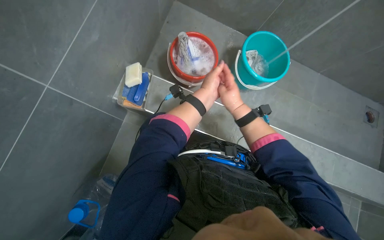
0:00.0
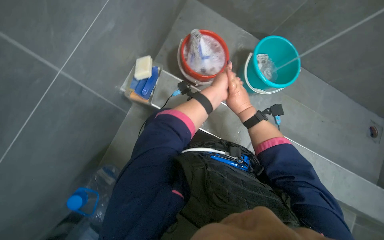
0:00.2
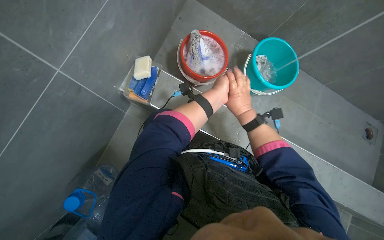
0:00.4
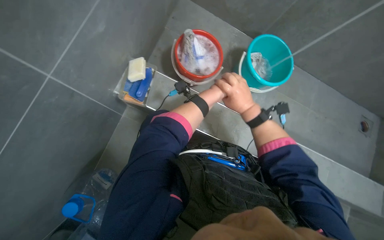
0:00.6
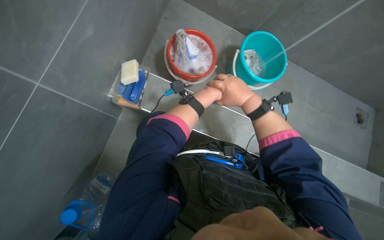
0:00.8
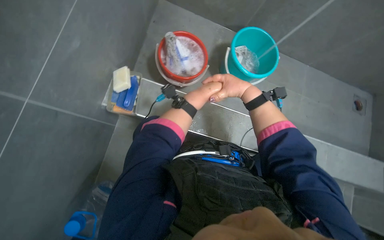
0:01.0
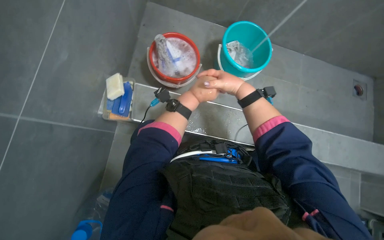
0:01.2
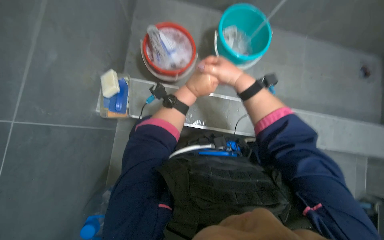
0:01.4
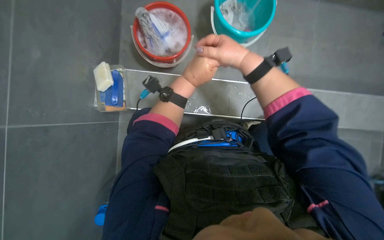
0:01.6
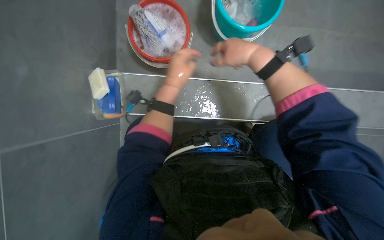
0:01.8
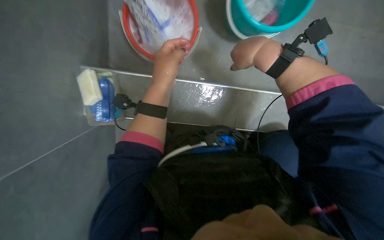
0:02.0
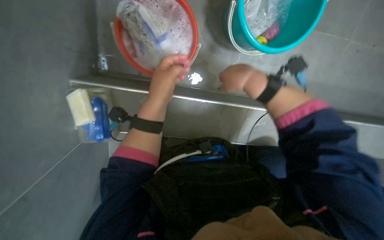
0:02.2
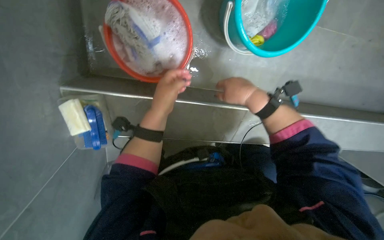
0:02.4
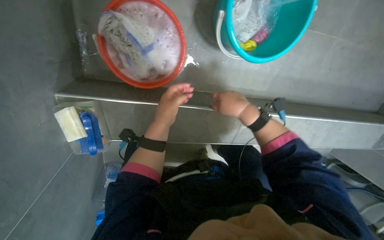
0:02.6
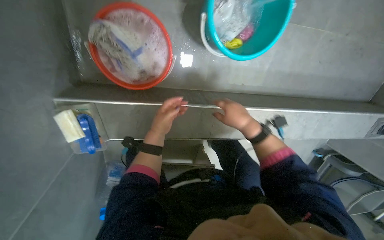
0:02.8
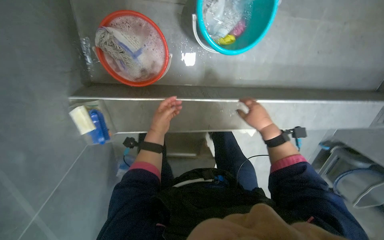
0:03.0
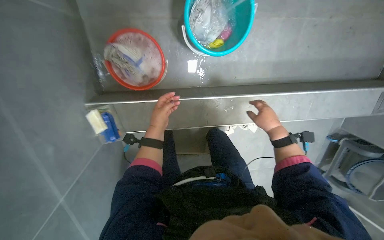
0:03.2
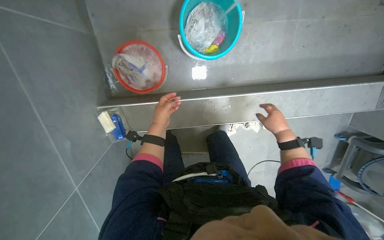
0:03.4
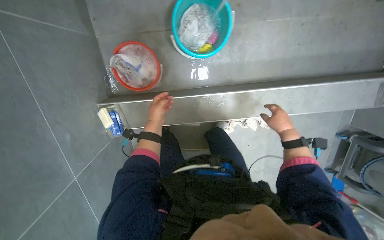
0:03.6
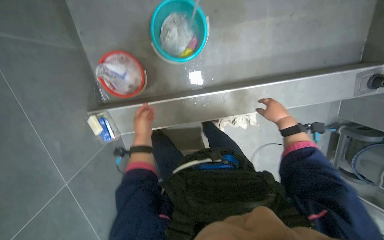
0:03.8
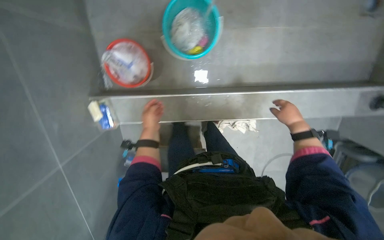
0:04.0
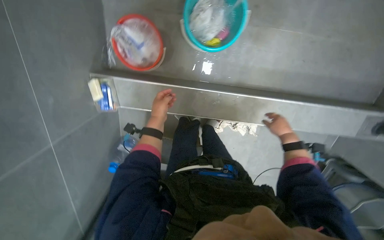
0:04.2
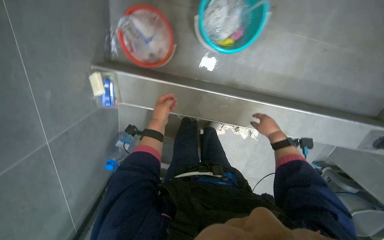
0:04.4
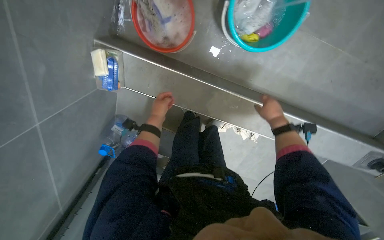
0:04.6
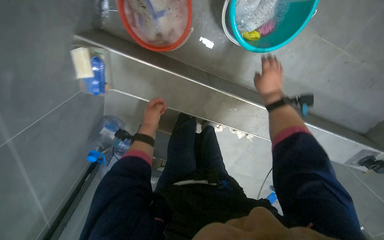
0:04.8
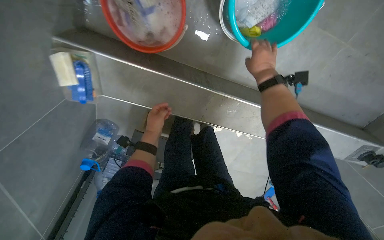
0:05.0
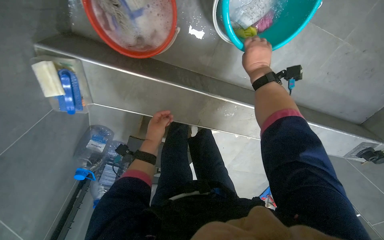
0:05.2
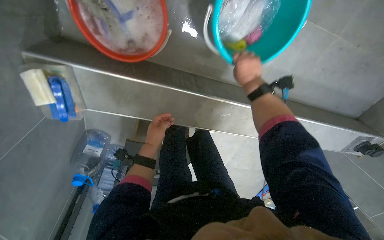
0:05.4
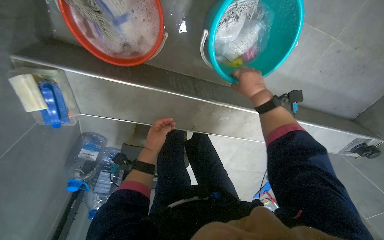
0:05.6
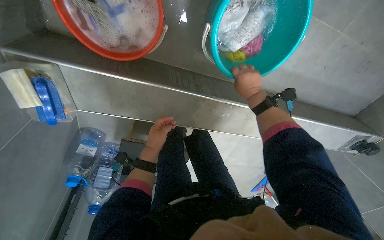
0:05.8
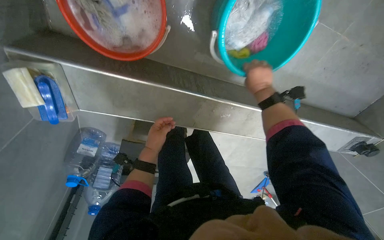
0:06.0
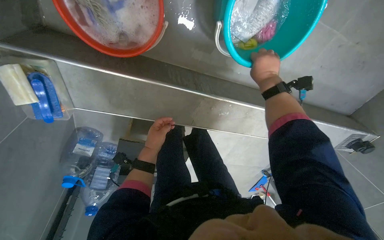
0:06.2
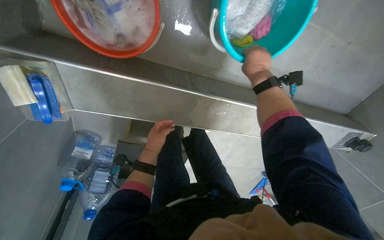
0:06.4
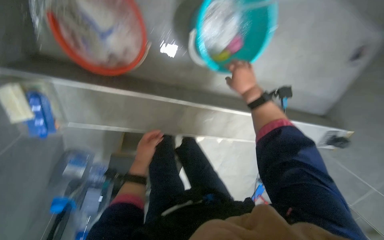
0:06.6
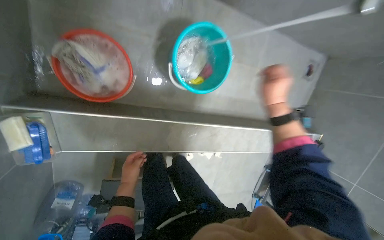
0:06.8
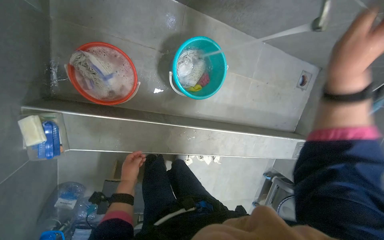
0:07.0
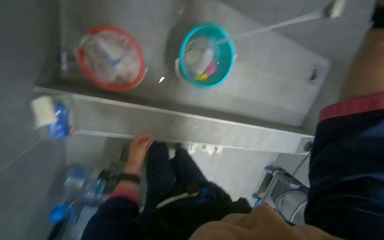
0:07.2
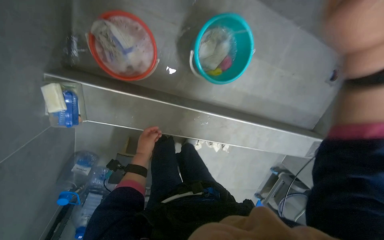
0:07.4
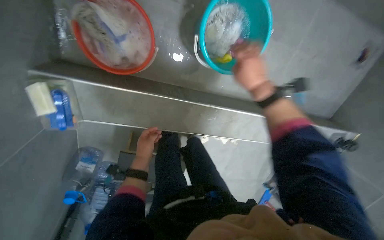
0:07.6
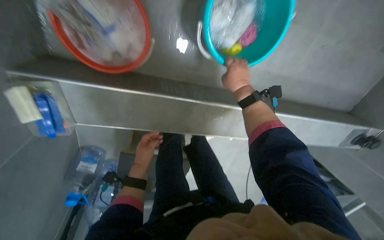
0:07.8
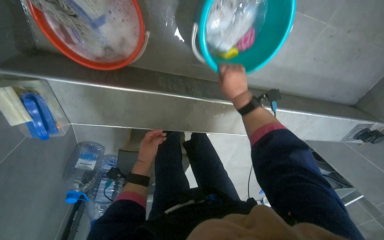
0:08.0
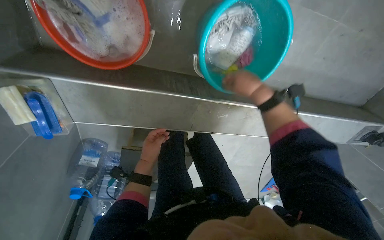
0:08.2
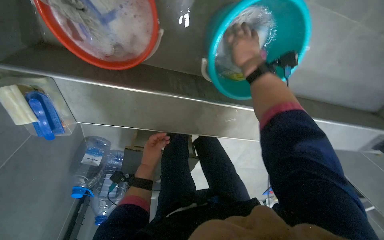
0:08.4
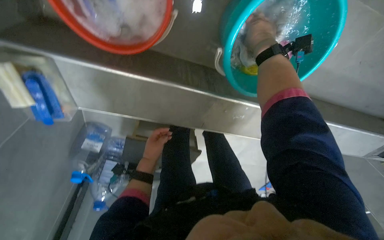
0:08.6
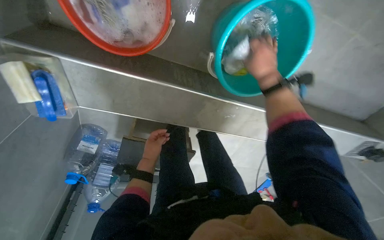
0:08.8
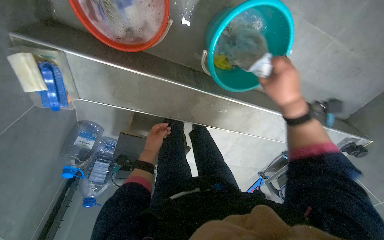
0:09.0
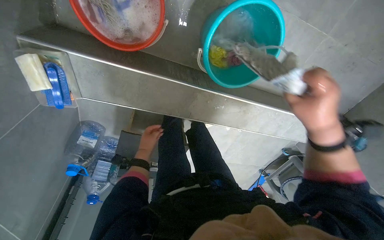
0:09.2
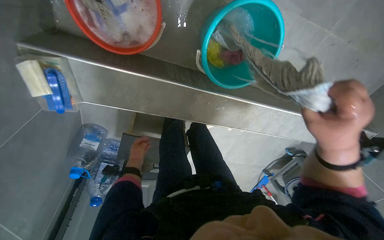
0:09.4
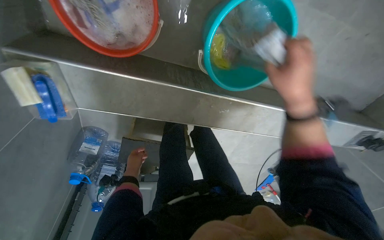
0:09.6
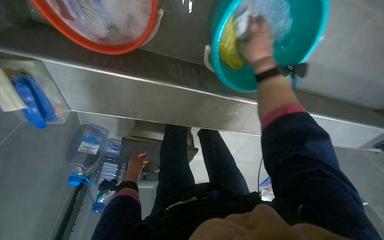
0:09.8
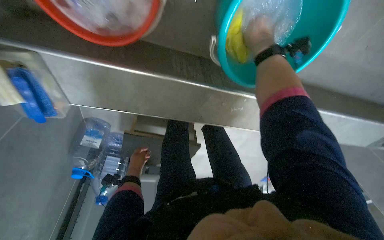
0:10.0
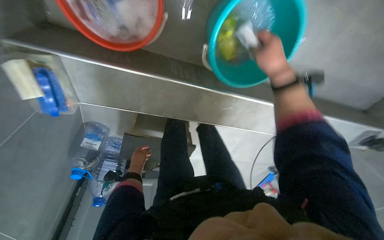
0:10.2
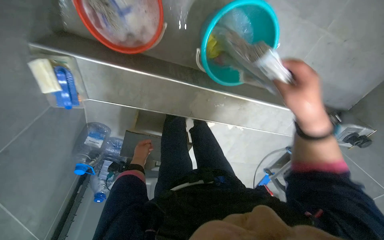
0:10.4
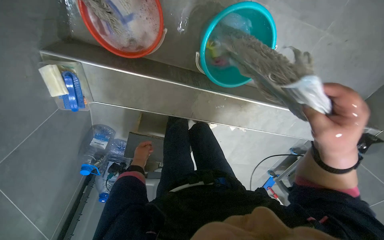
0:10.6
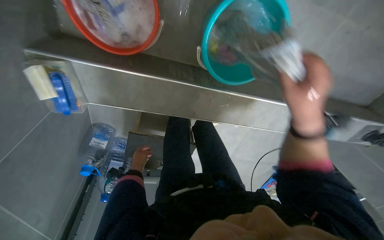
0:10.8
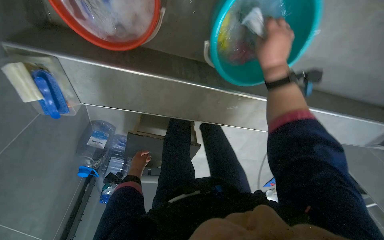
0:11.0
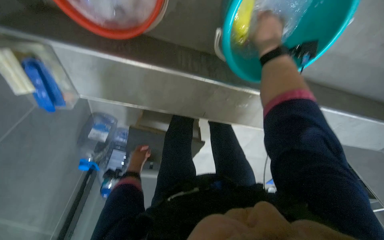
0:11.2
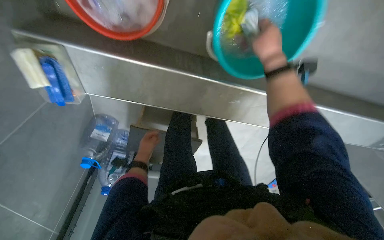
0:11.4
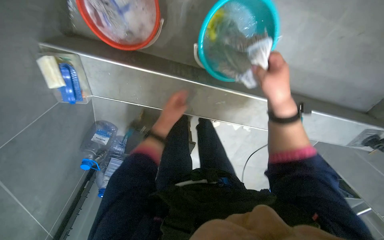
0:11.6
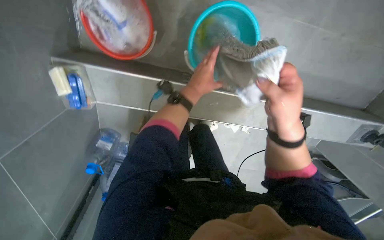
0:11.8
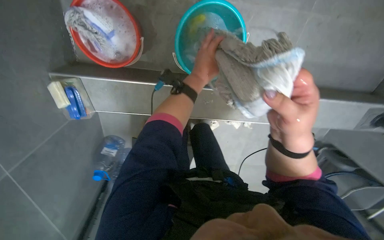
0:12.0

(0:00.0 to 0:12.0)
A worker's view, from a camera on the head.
Job: preparing cleaning supplies.
The whole recording: Wringing and organizing cloths. The worker wrings out various cloths and a mop head, placing them into buckets or hanging them to dry.
0:00.0 - 0:01.6: The right hand goes approximately 10 cm nearer to the camera.
0:01.6 - 0:03.0: The right hand shifts about 30 cm to the right and down the picture; the left hand goes approximately 10 cm down the picture.
0:03.0 - 0:04.4: The right hand heads to the right, covering about 15 cm.
0:04.4 - 0:06.0: The camera pitches downward, by approximately 15 degrees. The right hand travels up the picture by about 30 cm.
0:06.0 - 0:07.6: The left hand travels nearer to the camera by some 10 cm.
0:07.6 - 0:09.0: The right hand moves approximately 20 cm up the picture and comes back. Meanwhile the left hand goes some 10 cm farther from the camera.
0:09.0 - 0:10.4: The right hand moves up and down the picture over about 25 cm, changing direction 2 times.
0:10.4 - 0:12.0: The left hand heads to the right and up the picture, covering approximately 40 cm; the right hand goes up and down the picture, some 30 cm each way, reversing 2 times.

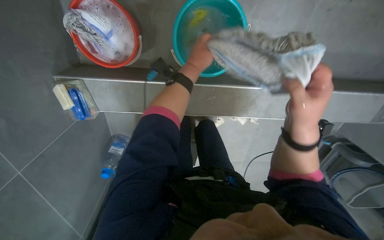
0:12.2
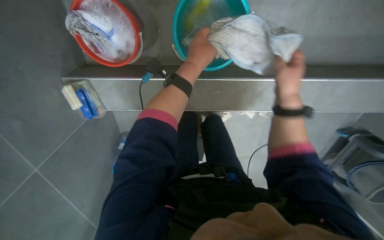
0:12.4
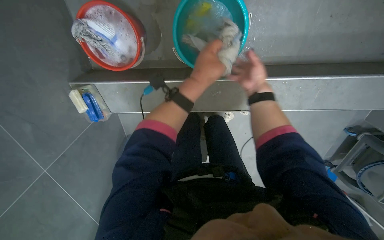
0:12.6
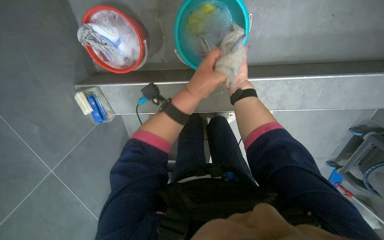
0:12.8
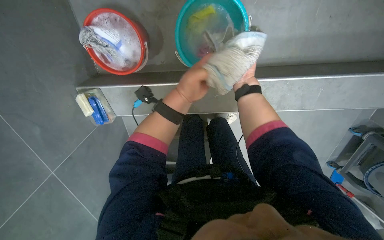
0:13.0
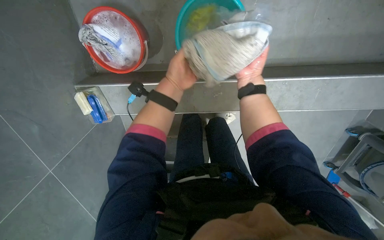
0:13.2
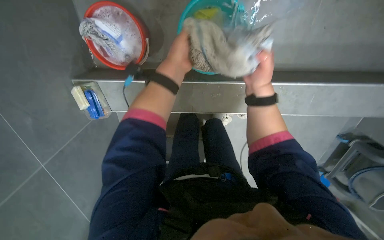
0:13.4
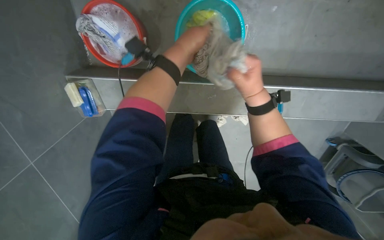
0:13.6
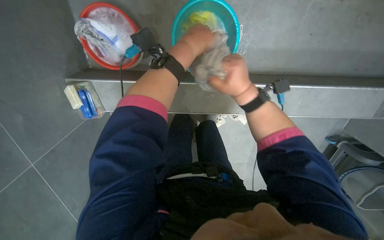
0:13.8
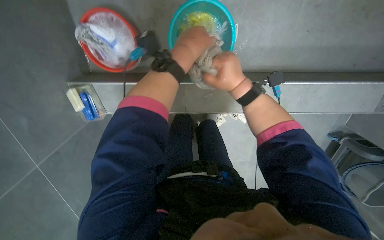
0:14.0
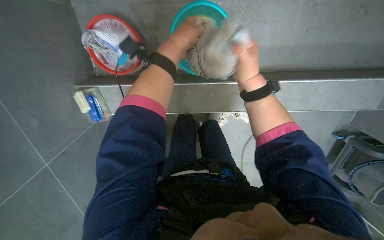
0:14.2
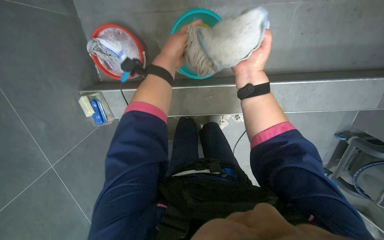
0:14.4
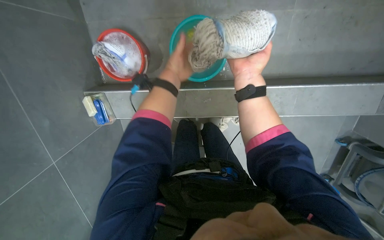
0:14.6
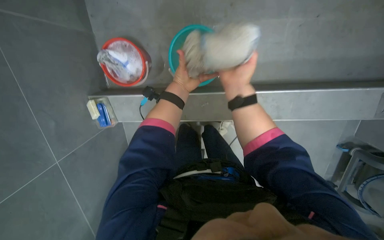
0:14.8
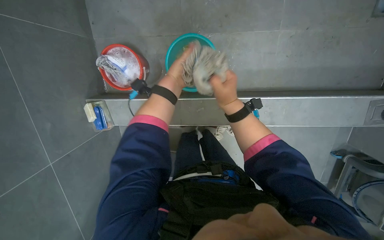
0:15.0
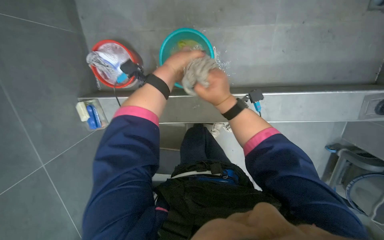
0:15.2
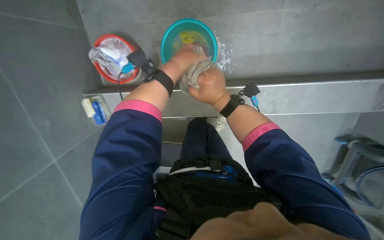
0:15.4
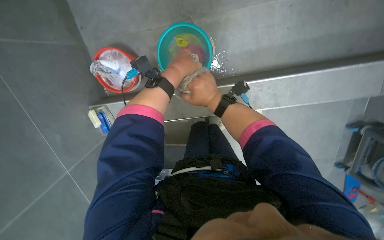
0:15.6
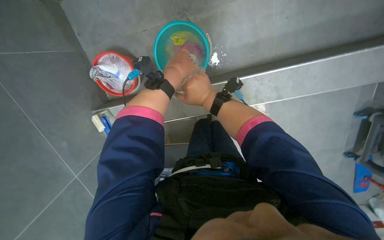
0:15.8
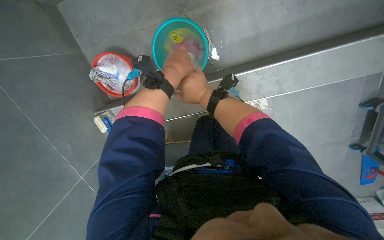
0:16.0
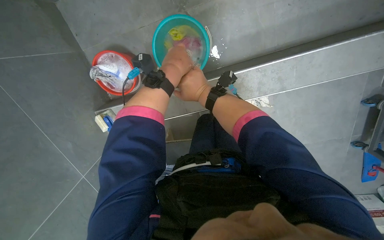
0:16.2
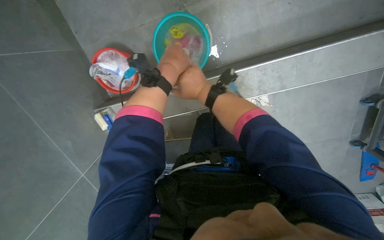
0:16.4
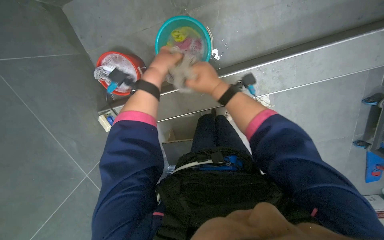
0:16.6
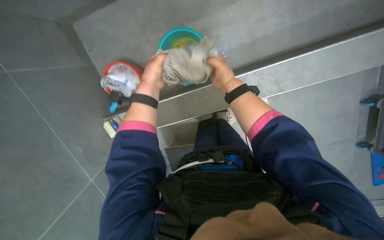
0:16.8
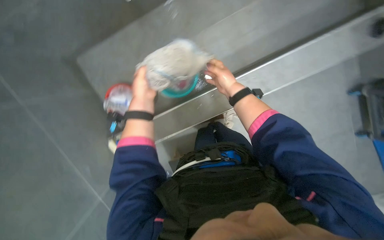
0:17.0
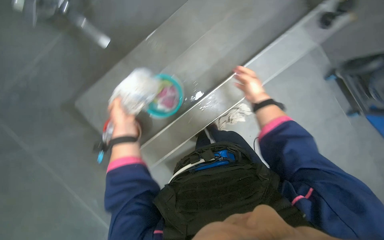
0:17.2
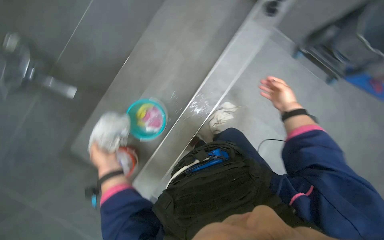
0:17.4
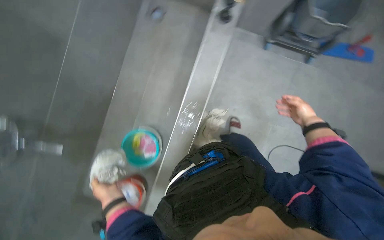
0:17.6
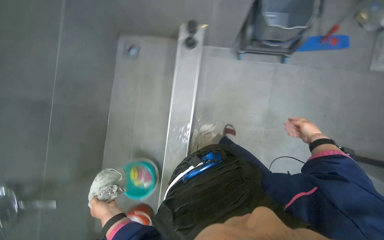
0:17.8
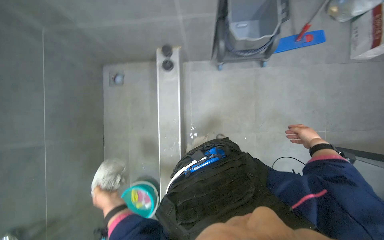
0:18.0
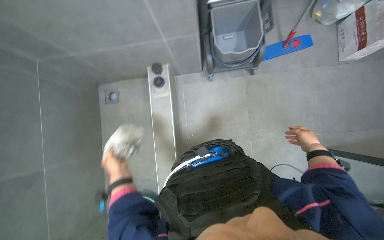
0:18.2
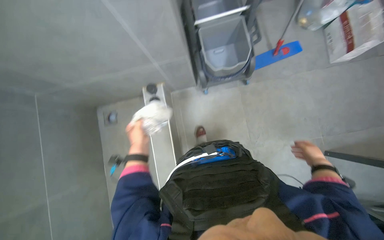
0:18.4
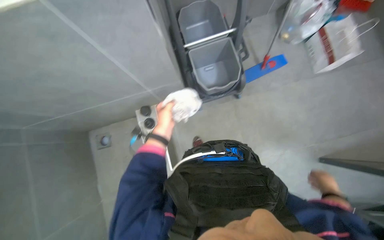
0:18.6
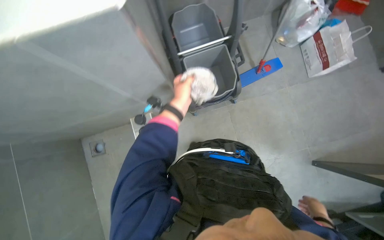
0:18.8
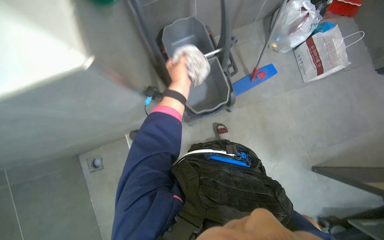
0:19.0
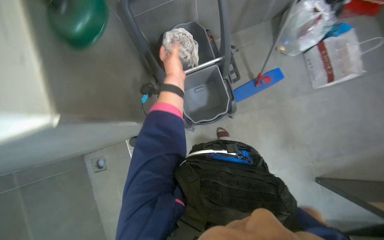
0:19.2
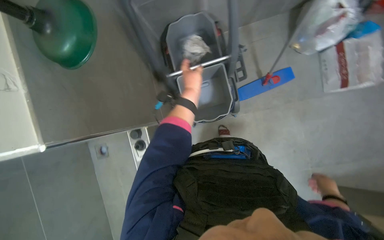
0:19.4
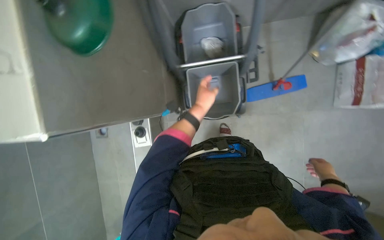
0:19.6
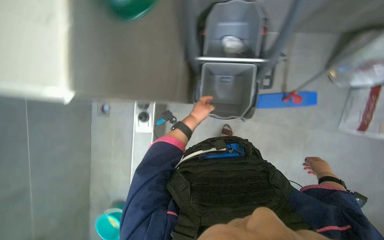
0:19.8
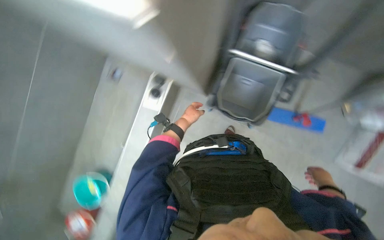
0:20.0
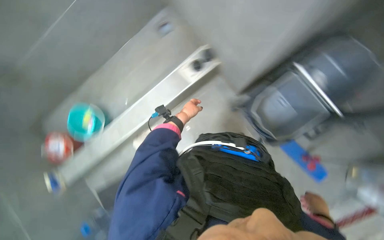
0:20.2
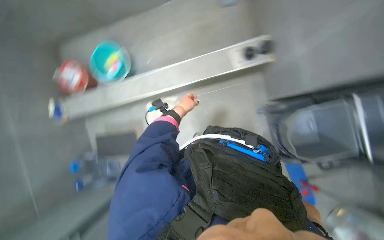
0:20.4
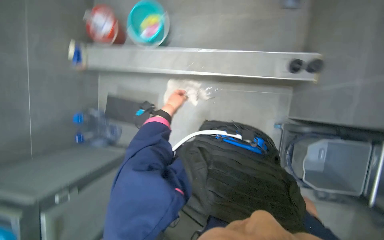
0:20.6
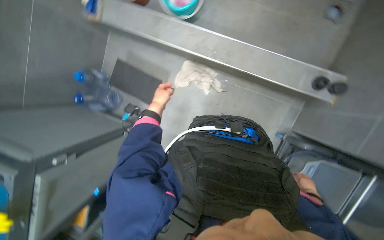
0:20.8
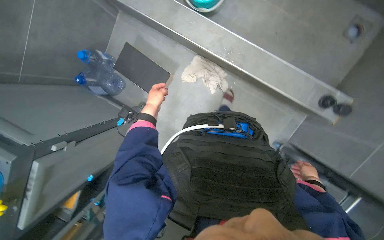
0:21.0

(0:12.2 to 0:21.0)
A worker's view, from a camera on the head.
Job: preparing cleaning supplies.
The whole recording: Wringing and organizing cloths. The worker wrings out various cloths and a mop head, placing them into buckets or hanging them to dry.
0:12.2 - 0:13.6: The left hand is displaced nearer to the camera by some 10 cm, and reaches about 10 cm down the picture, then returns. Meanwhile the right hand goes farther from the camera and returns, roughly 30 cm each way.
0:13.6 - 0:15.2: The left hand travels farther from the camera and back again, approximately 5 cm each way.
0:16.6 - 0:18.0: The wearer looks roughly 25 degrees further upward. The scene turns approximately 60 degrees counterclockwise in the picture.
0:19.6 - 0:21.0: The head travels about 80 cm. The view tips downward by some 20 degrees. The scene rotates clockwise by roughly 95 degrees.
